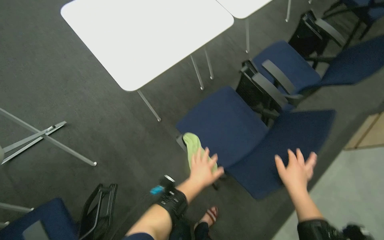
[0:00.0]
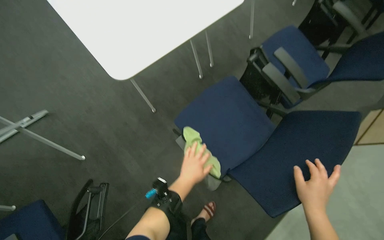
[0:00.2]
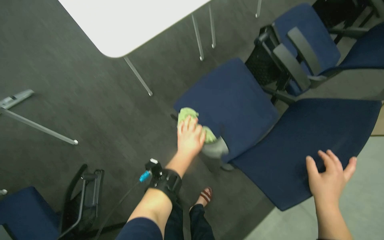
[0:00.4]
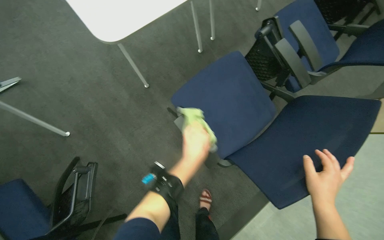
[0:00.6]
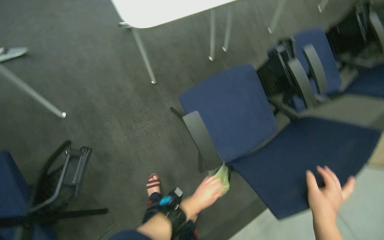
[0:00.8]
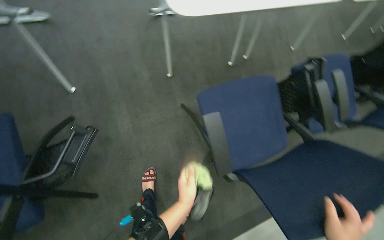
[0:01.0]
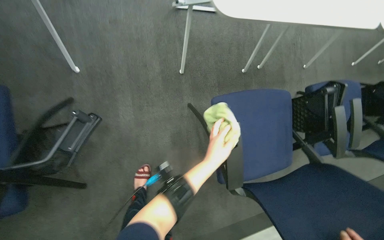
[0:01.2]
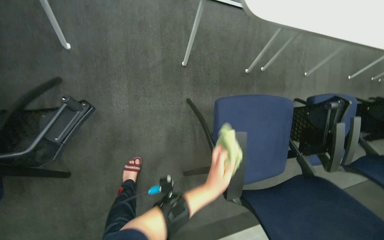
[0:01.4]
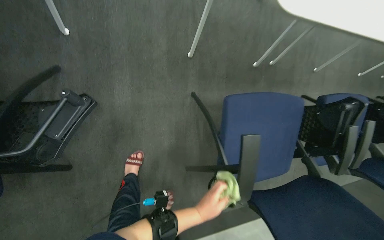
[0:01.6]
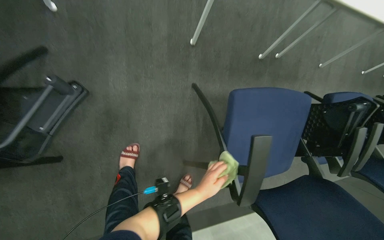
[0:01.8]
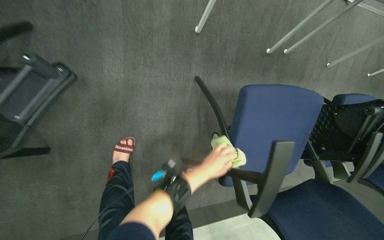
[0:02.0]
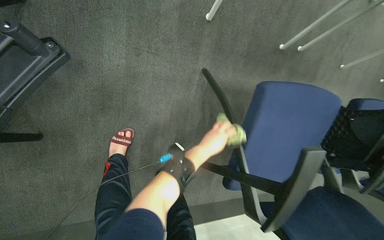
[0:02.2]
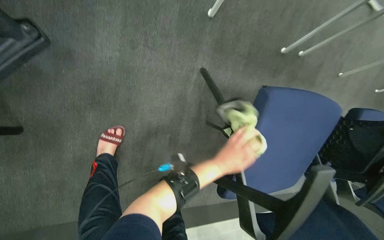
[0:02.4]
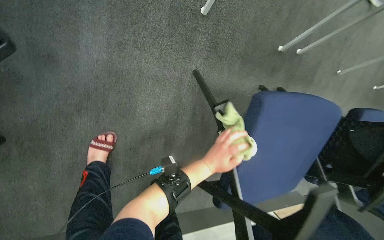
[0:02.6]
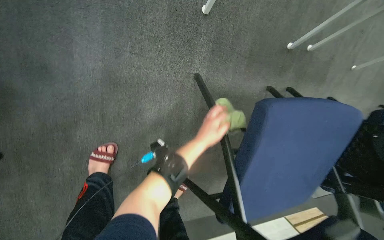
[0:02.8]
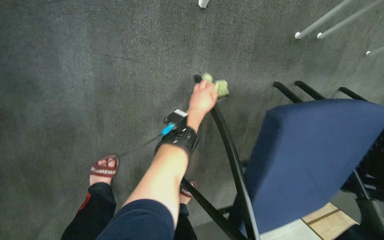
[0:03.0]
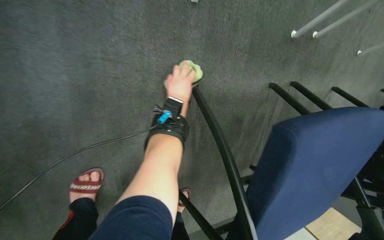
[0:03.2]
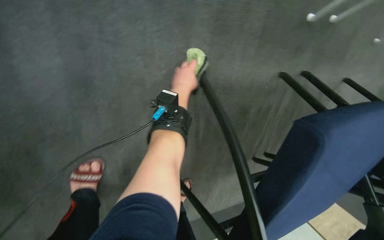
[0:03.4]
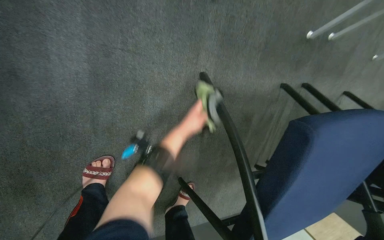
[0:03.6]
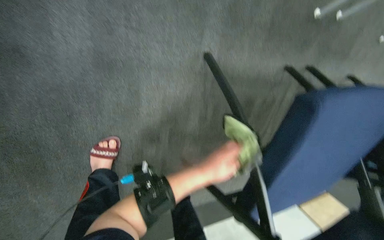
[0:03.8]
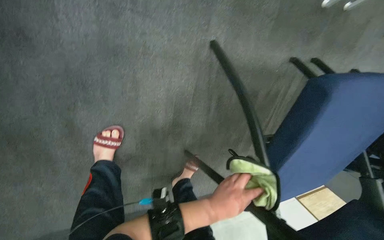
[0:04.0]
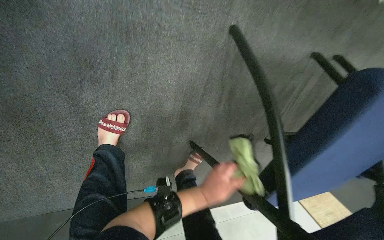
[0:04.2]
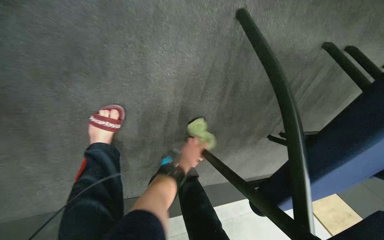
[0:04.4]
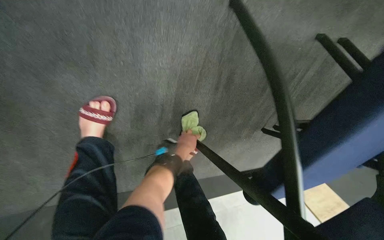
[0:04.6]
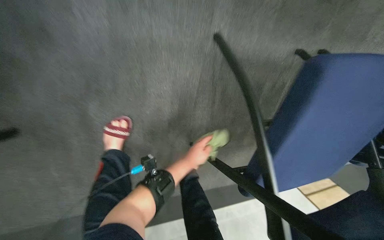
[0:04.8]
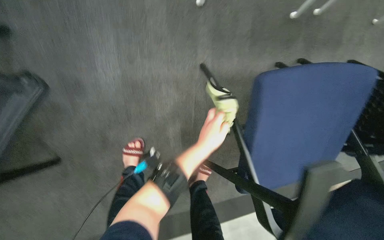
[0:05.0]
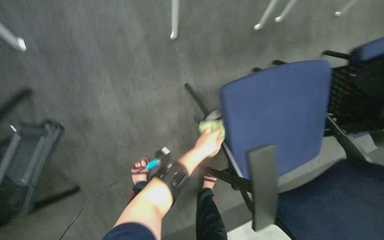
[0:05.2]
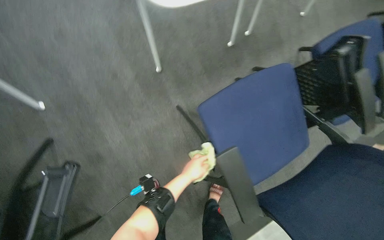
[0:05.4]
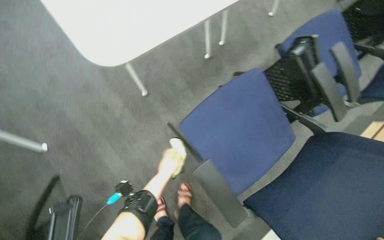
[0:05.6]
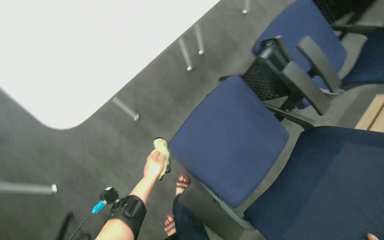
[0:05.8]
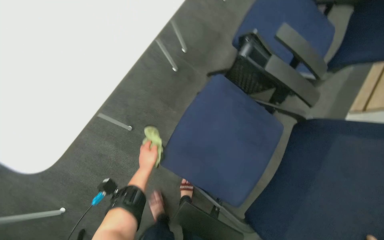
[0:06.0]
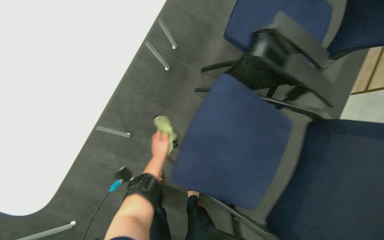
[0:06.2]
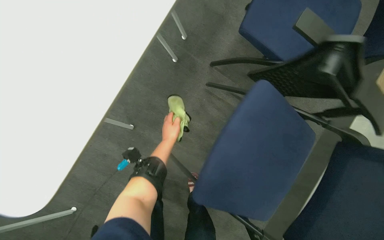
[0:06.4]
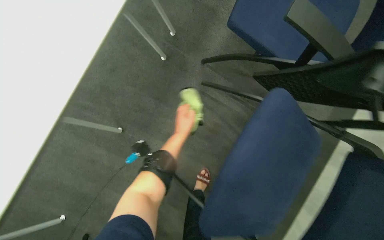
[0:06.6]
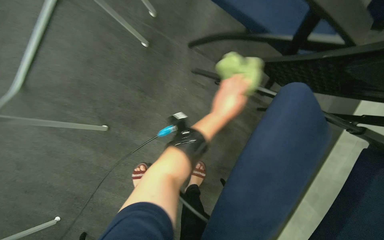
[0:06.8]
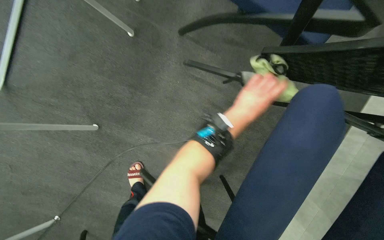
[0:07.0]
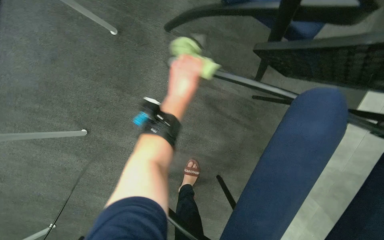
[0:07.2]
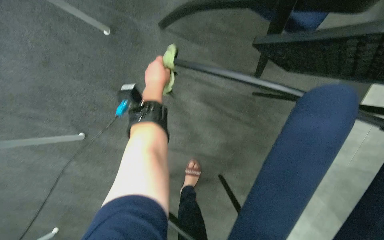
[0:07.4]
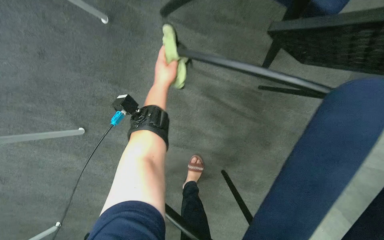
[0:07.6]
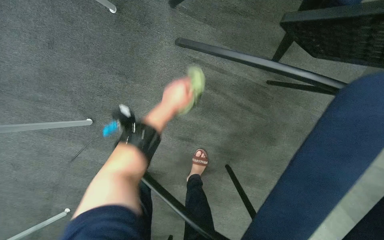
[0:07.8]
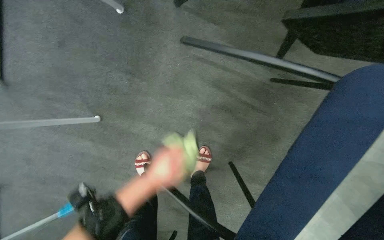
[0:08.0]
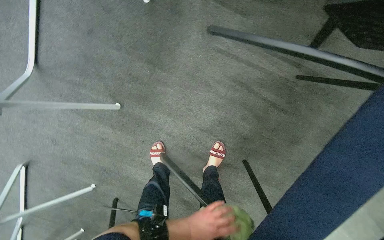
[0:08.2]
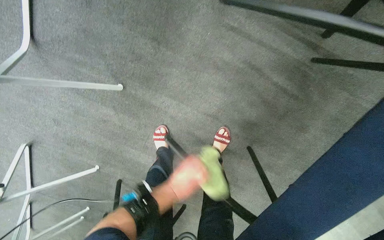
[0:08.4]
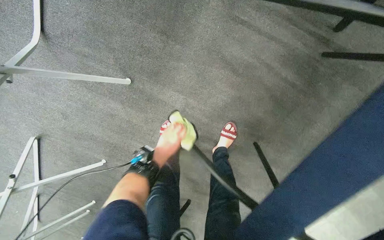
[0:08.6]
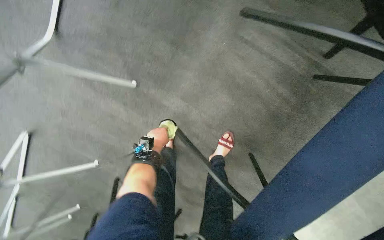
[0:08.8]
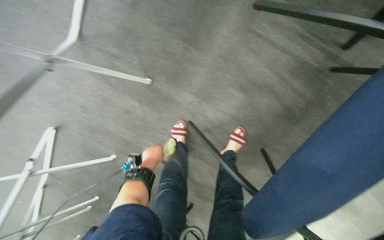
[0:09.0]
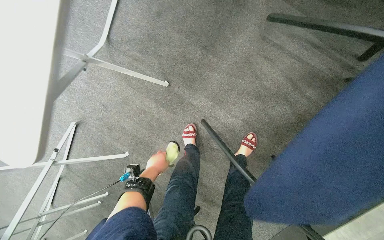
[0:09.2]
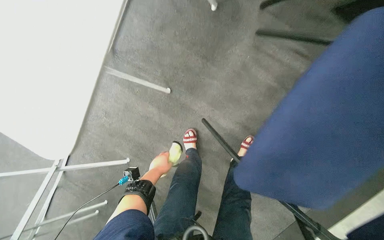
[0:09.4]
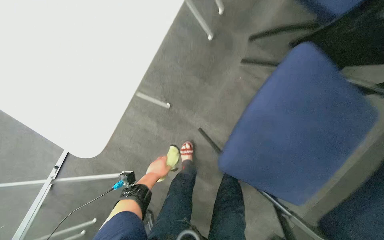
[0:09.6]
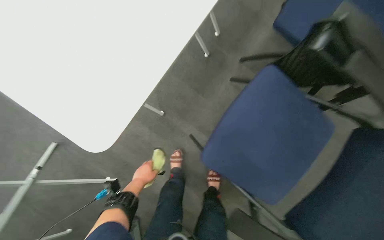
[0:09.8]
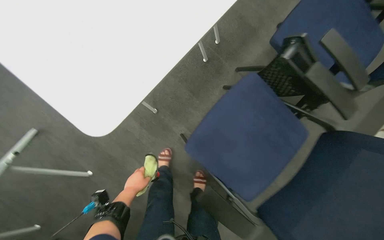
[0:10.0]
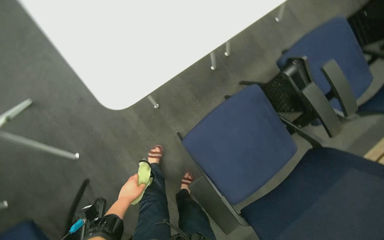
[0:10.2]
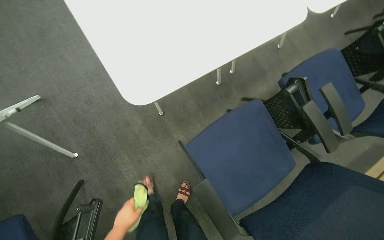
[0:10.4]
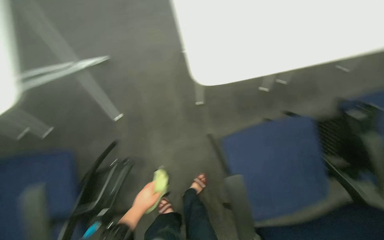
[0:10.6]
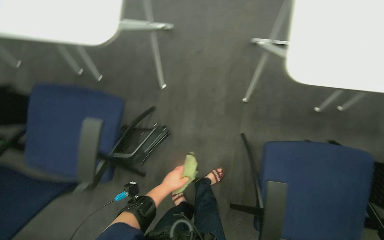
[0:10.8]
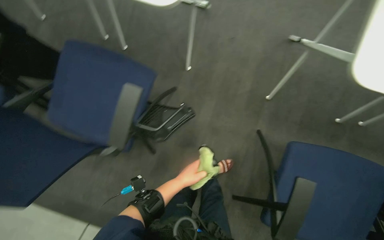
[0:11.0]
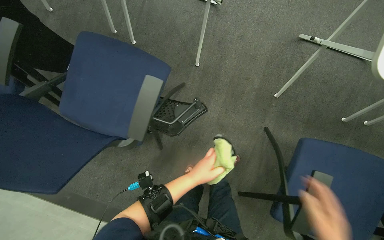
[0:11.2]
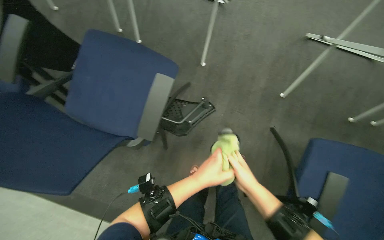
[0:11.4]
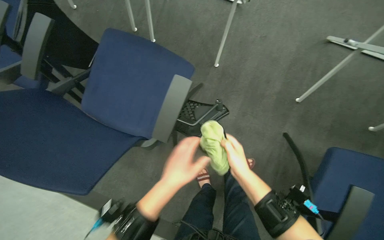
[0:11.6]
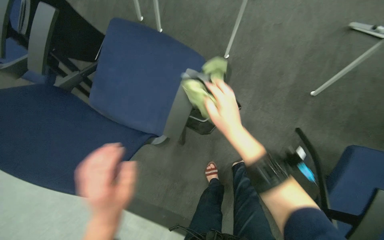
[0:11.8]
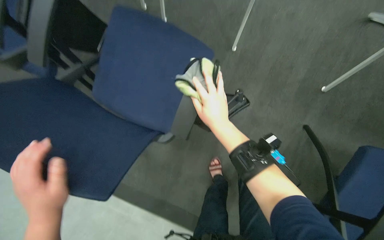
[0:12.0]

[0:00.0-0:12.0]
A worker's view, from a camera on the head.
Job: wiping surfaces.
The whole recording: Wiping conference room chairs. The worker wipes the seats, backrests, and frames of conference room chairs with a cloth.
0:00.0 to 0:01.6: The camera travels approximately 50 cm. The camera sweeps to the right, by about 15 degrees. The view tips downward by approximately 15 degrees. The scene rotates clockwise by about 40 degrees.
0:01.6 to 0:03.0: The left hand goes some 40 cm up the picture.
0:03.0 to 0:04.4: The wearer looks some 10 degrees further downward. The left hand travels down the picture by about 30 cm.
0:04.4 to 0:06.0: The camera travels some 70 cm. The view pans to the left by some 20 degrees. The view tips upward by approximately 25 degrees. Everything in view rotates approximately 65 degrees counterclockwise.
0:06.0 to 0:07.6: The view tilts about 15 degrees downward. The left hand is displaced up the picture by approximately 25 cm, and moves approximately 30 cm to the right and comes back.
0:07.6 to 0:09.0: The wearer's head swings roughly 15 degrees to the left. The left hand goes up and down the picture, about 40 cm each way, reversing 2 times.
0:09.0 to 0:10.4: The camera pitches upward, by about 25 degrees. The scene turns approximately 25 degrees clockwise in the picture.
0:10.4 to 0:12.0: The wearer moves approximately 60 cm. The wearer looks approximately 55 degrees further to the left. The camera pitches downward, by about 15 degrees.

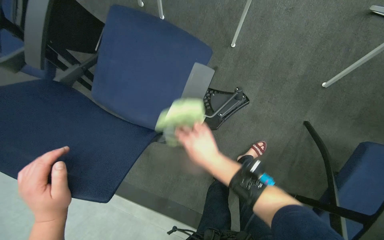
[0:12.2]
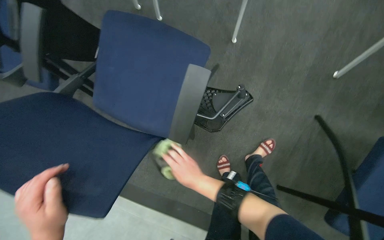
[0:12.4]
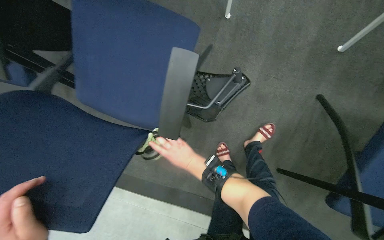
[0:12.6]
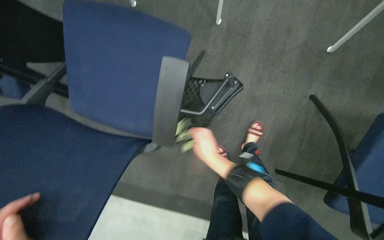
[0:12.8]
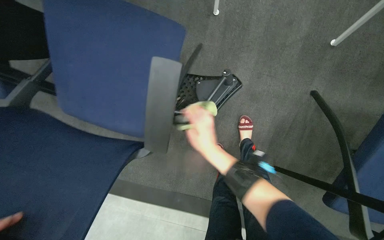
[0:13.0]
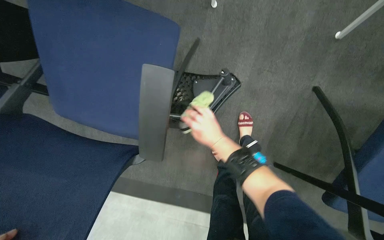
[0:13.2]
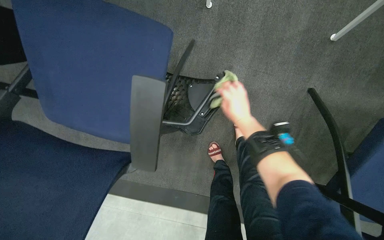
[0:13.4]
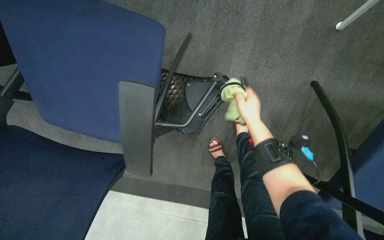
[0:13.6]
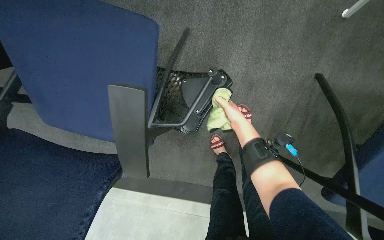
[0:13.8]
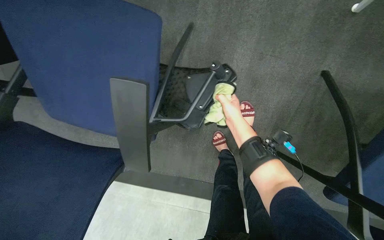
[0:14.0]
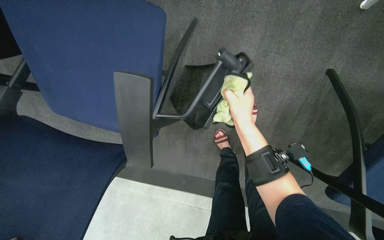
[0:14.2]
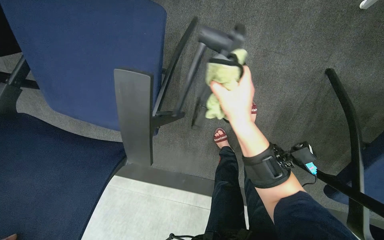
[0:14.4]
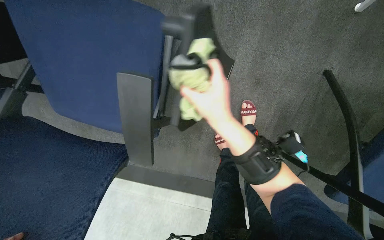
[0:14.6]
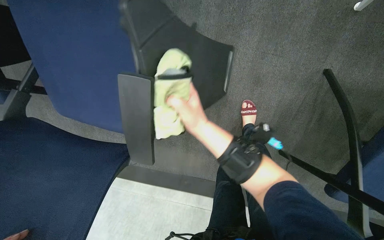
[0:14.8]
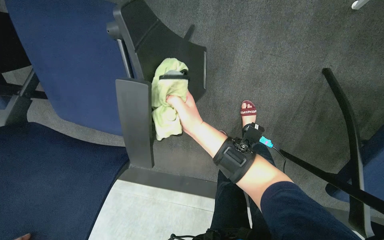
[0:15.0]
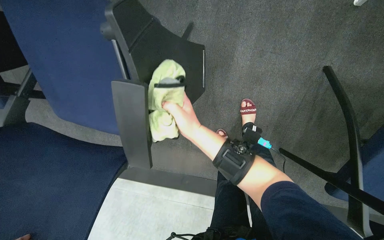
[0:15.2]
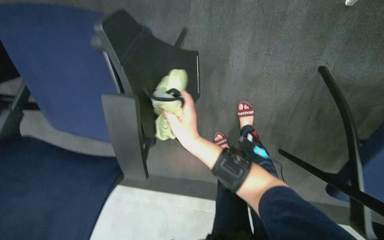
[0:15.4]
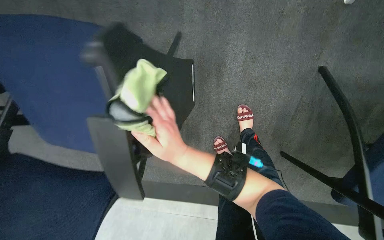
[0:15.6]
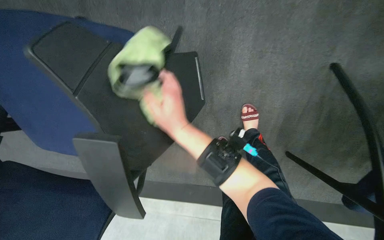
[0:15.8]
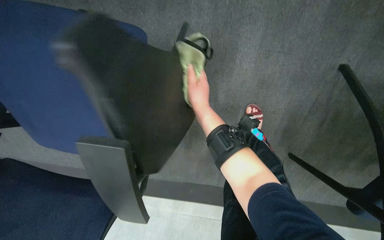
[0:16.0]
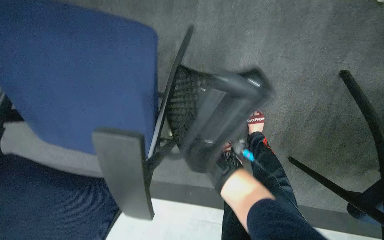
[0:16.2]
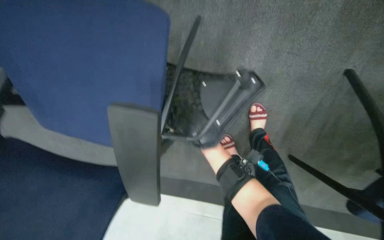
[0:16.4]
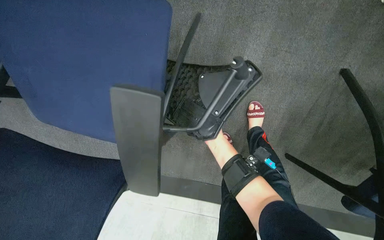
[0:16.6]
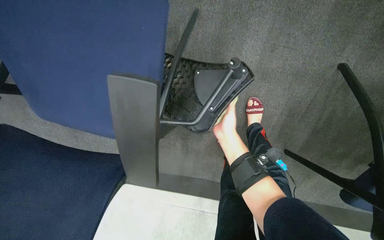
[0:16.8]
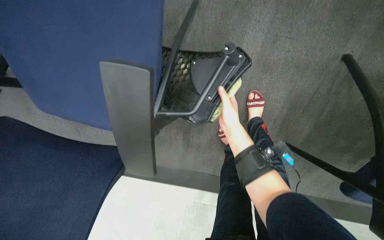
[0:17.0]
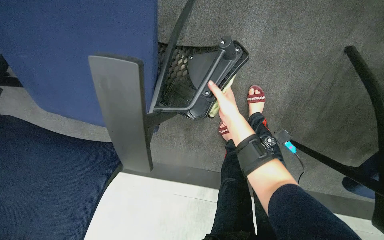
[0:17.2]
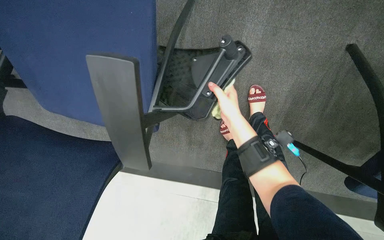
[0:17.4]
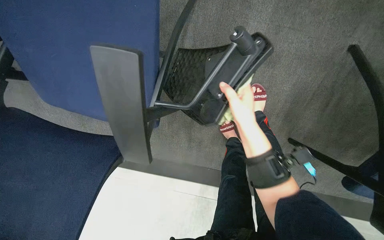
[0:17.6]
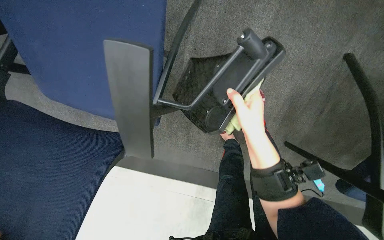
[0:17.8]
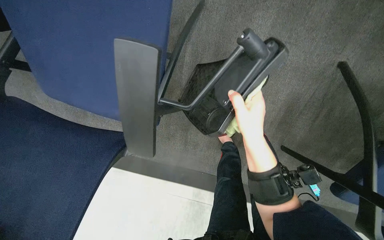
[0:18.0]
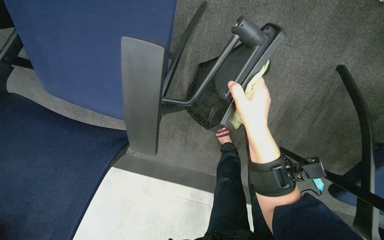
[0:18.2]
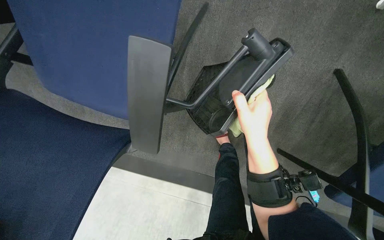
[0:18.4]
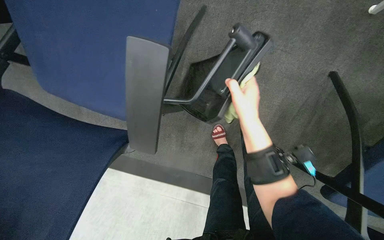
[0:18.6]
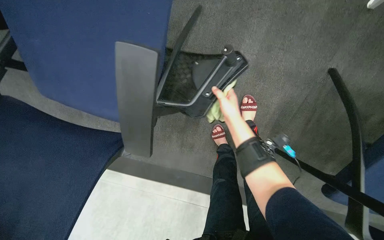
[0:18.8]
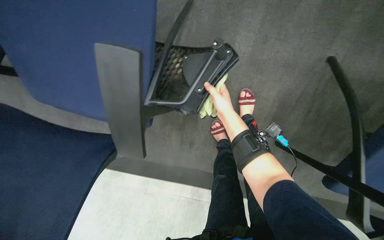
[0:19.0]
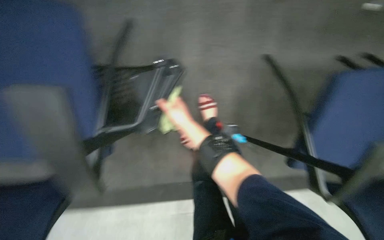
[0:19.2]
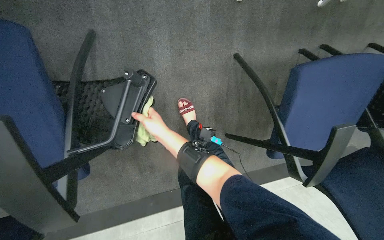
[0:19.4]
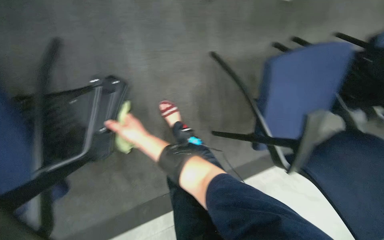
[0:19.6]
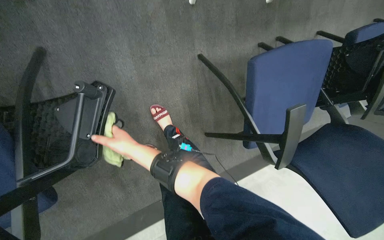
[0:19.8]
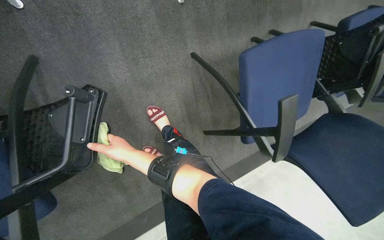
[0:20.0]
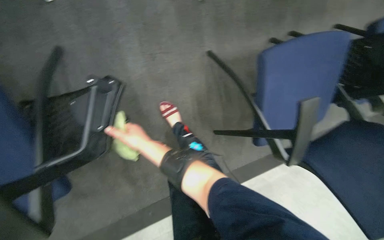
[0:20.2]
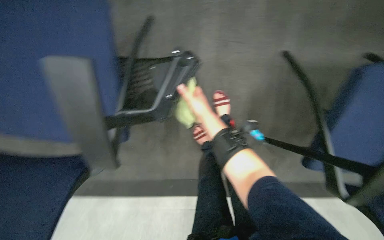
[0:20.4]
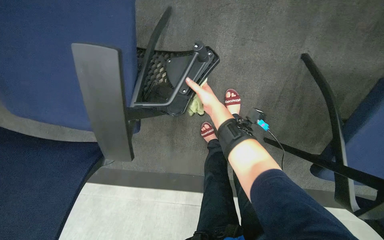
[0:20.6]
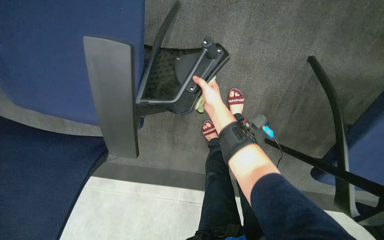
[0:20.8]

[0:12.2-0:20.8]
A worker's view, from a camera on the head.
Job: wiping surfaces.
The whole recording: Wiping conference room chairs. The worker wipes the seats, backrests, and frames of conference room chairs with a cloth.
0:12.2 to 0:13.6: The camera pitches downward, by some 15 degrees. The right hand moves farther from the camera, to the right and up the picture, some 40 cm.
0:13.6 to 0:15.0: The right hand moves to the left and nearer to the camera, some 25 cm.
0:15.0 to 0:16.6: The right hand travels farther from the camera by about 25 cm.
0:16.6 to 0:18.0: The right hand heads nearer to the camera, covering roughly 20 cm.
0:18.0 to 0:19.4: The wearer's head swings roughly 30 degrees to the right.
0:19.4 to 0:20.8: The wearer looks about 20 degrees further to the left.
